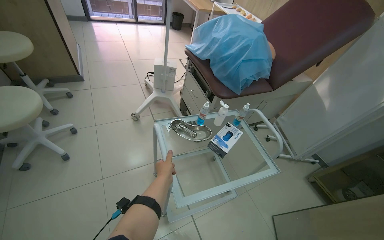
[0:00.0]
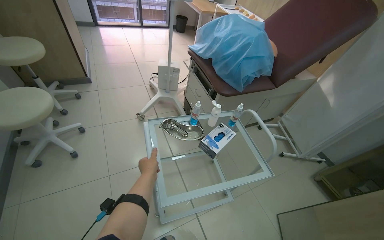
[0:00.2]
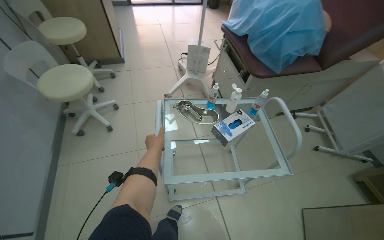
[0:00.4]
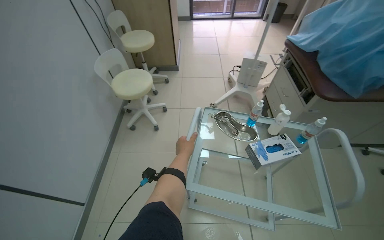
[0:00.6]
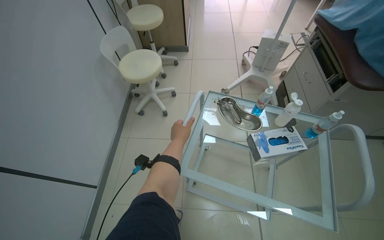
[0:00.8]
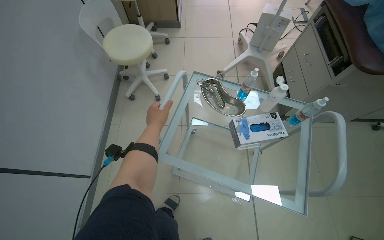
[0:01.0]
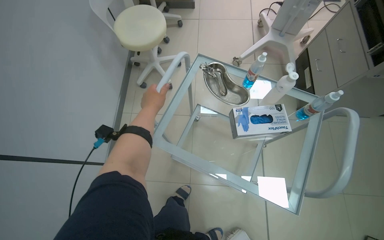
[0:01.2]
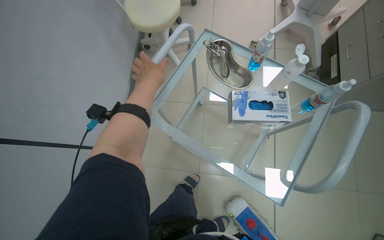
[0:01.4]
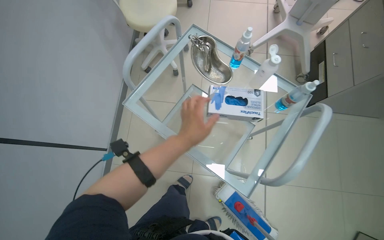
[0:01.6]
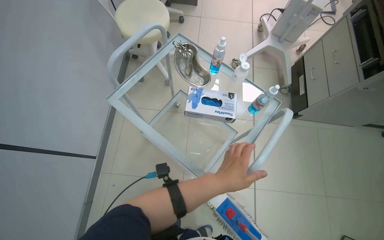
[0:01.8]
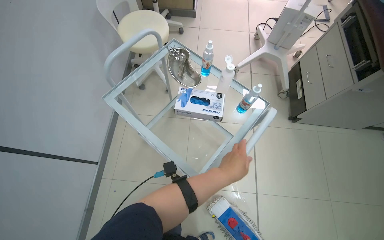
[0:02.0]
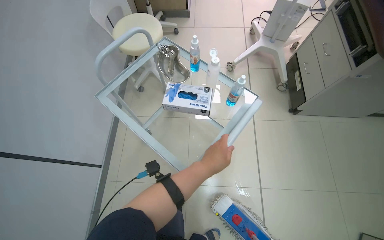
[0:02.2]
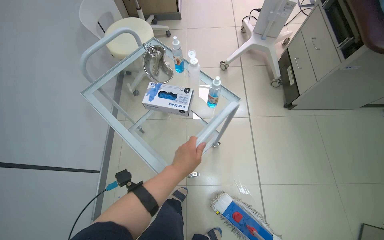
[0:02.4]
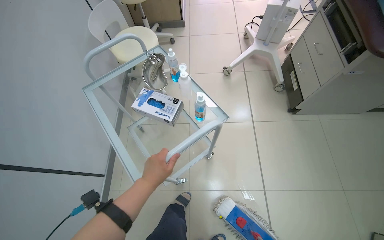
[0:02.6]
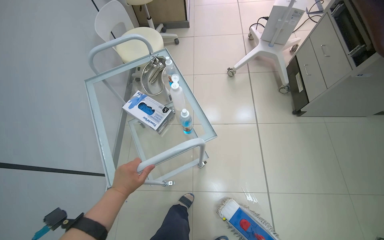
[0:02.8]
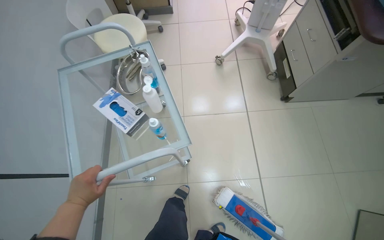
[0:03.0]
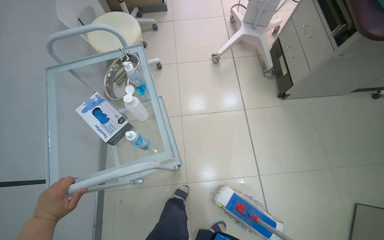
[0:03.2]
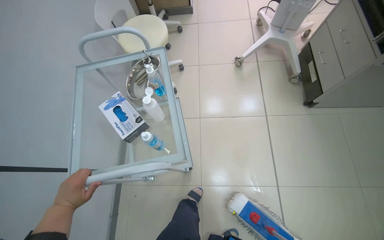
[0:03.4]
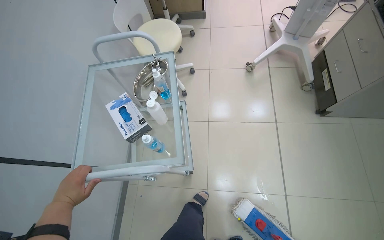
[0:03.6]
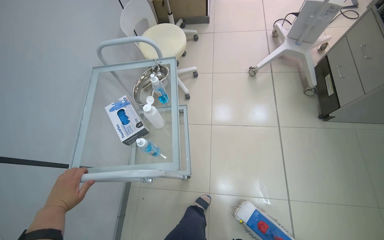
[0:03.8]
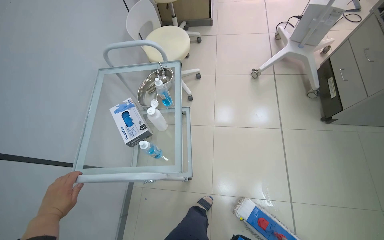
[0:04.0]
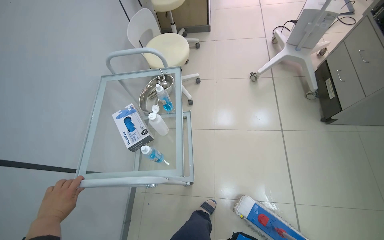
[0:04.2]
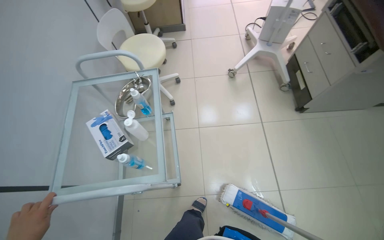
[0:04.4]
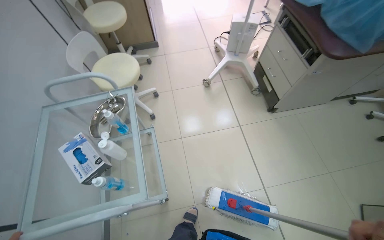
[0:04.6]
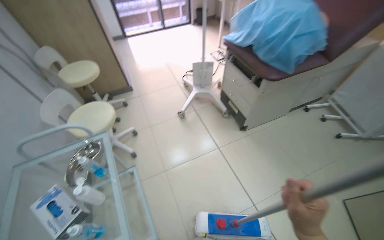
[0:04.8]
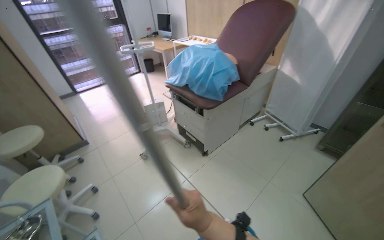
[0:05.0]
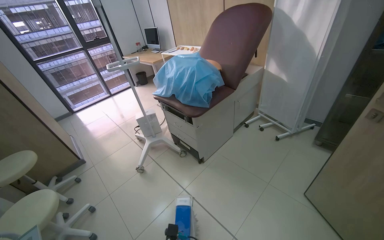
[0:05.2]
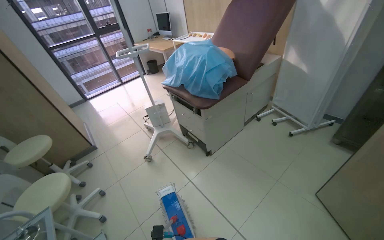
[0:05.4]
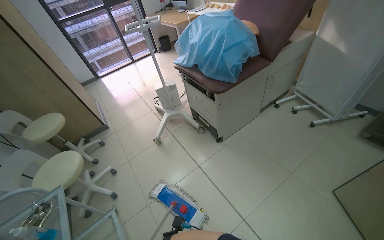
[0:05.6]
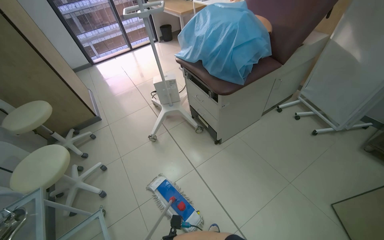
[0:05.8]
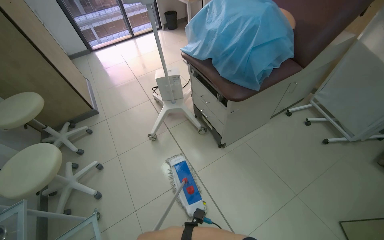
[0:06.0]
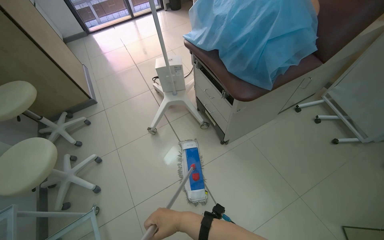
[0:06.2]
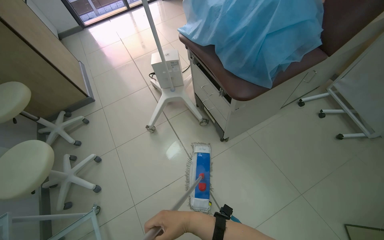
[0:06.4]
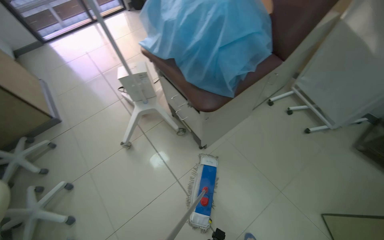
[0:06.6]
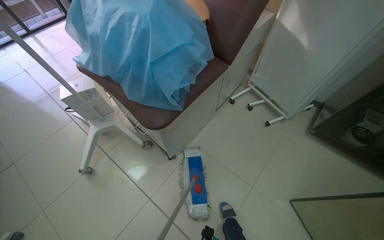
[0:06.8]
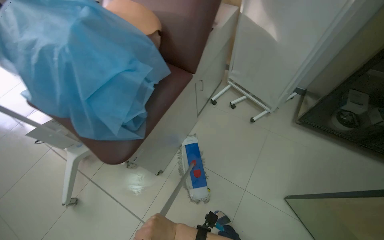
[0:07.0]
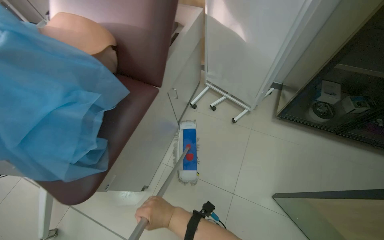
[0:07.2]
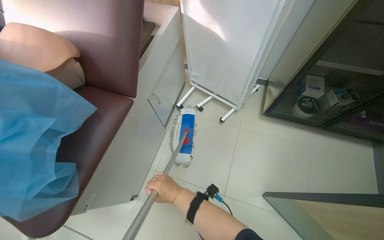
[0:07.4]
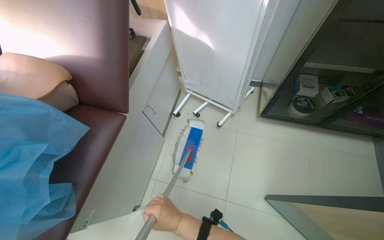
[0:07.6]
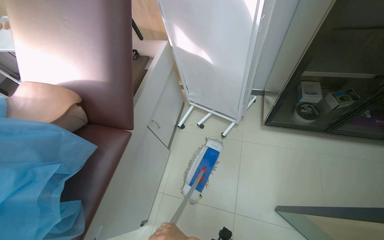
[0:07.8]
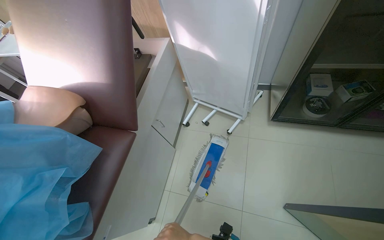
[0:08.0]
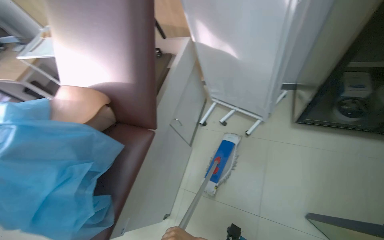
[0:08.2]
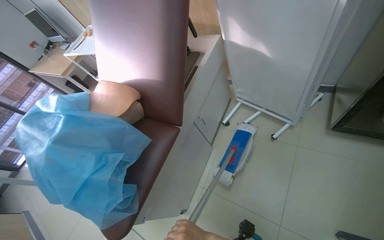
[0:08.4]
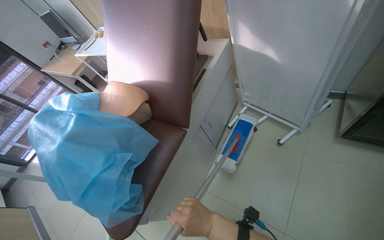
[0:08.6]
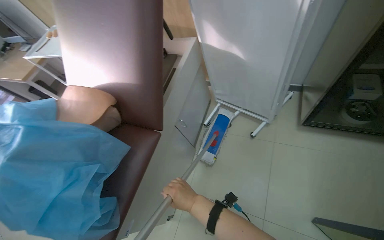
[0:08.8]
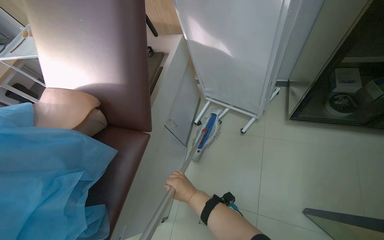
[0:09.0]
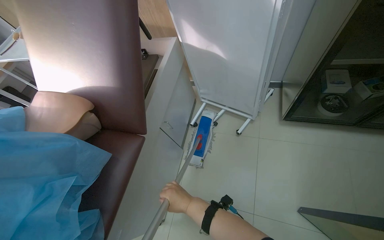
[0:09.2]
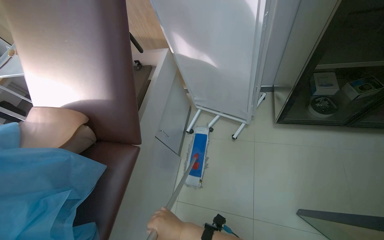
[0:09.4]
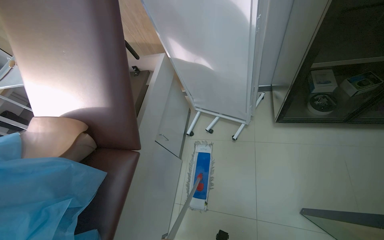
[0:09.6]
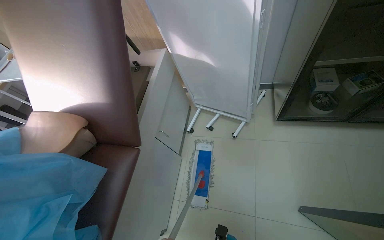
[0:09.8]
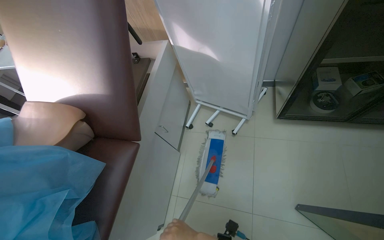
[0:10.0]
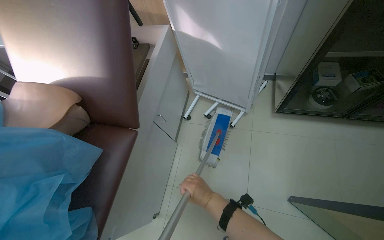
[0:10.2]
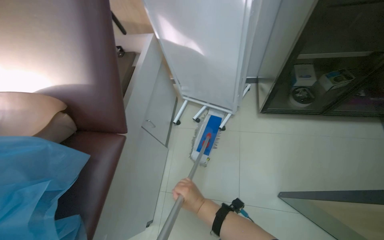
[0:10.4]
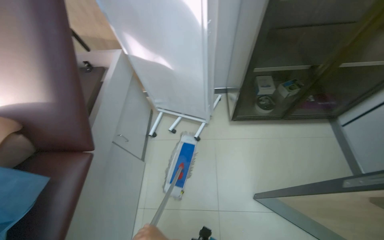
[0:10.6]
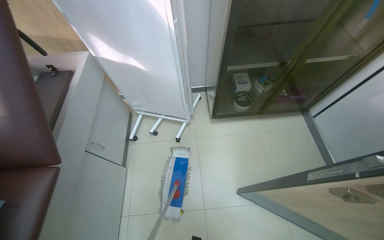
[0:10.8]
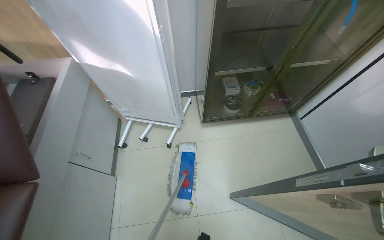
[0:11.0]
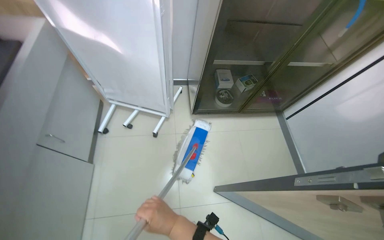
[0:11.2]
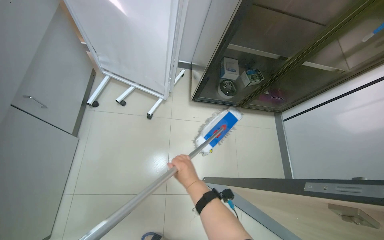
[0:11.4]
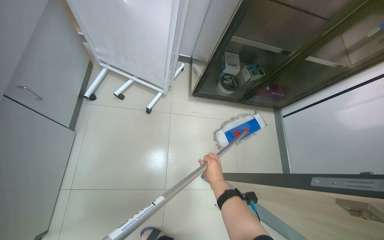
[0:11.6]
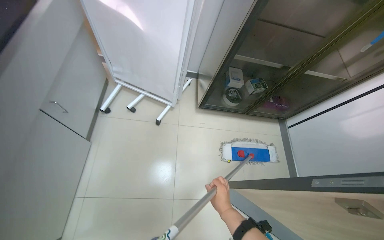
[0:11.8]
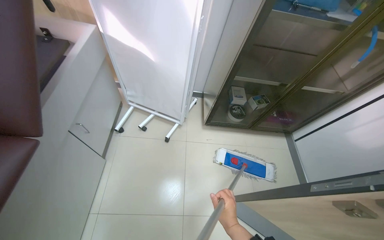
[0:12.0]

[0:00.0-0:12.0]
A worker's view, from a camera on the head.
Job: mopping floor.
The whole recording: Mopping room floor. The worker mops the floor in the room, moving furniture and objects to clean the entire area.
0:00.0 to 0:01.6: The wearer looks about 50 degrees further to the left. The camera pitches downward, by about 25 degrees.
0:01.6 to 0:03.0: The left hand moves down the picture and to the left, approximately 20 cm.
0:04.4 to 0:06.0: The wearer moves roughly 50 cm. The wearer looks roughly 30 degrees further to the right. The view tilts roughly 15 degrees upward.
0:06.0 to 0:07.6: The wearer moves approximately 80 cm. The head turns to the right by some 45 degrees.
0:10.4 to 0:12.0: The view swings approximately 20 degrees to the right.

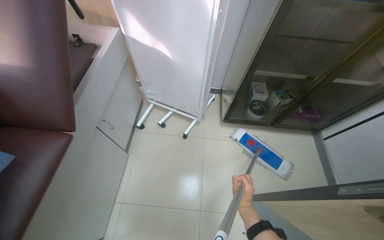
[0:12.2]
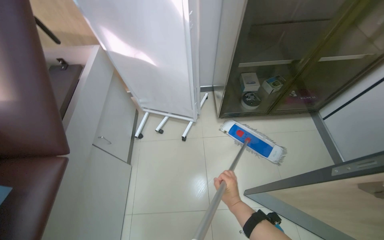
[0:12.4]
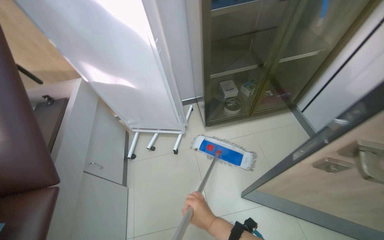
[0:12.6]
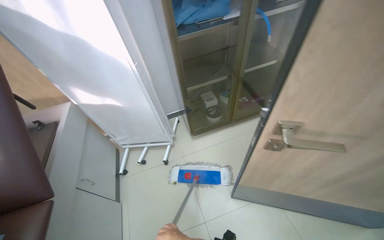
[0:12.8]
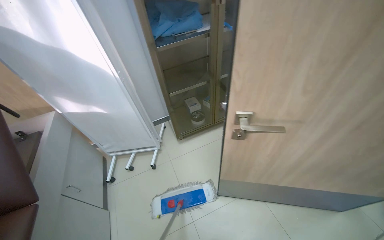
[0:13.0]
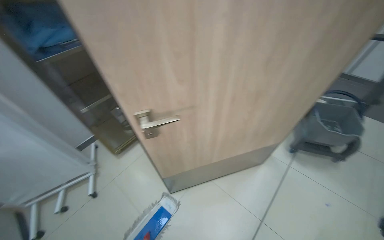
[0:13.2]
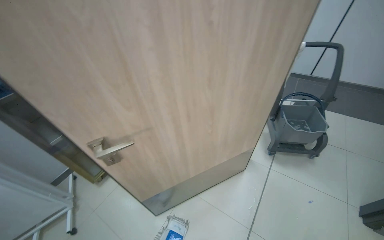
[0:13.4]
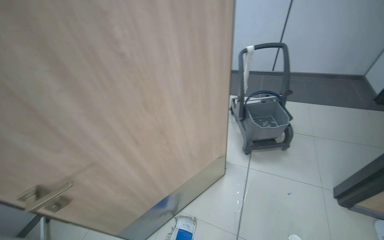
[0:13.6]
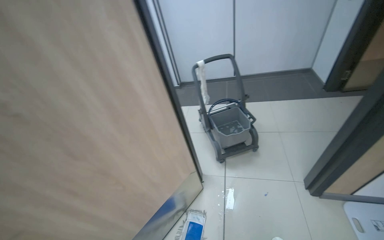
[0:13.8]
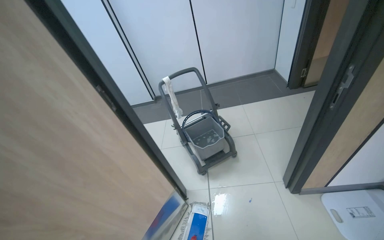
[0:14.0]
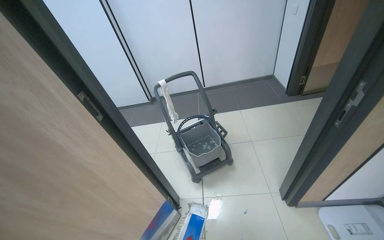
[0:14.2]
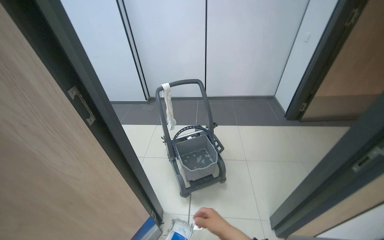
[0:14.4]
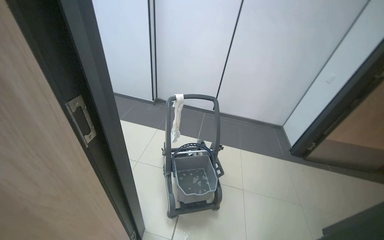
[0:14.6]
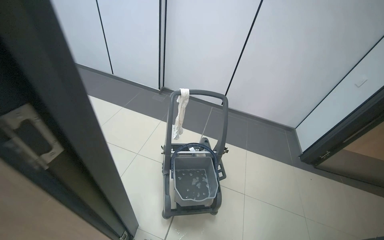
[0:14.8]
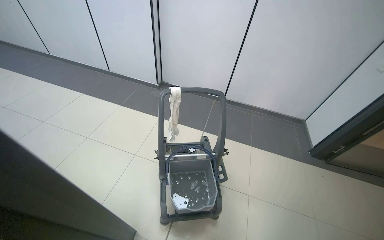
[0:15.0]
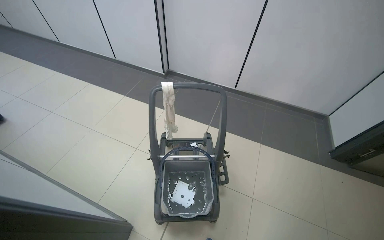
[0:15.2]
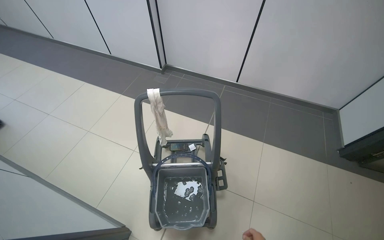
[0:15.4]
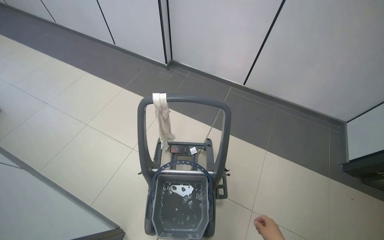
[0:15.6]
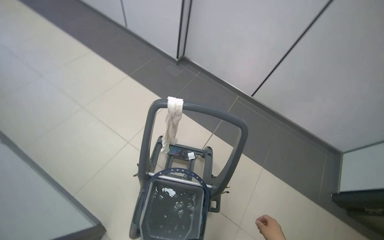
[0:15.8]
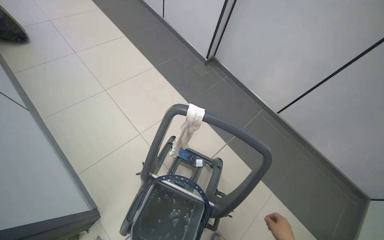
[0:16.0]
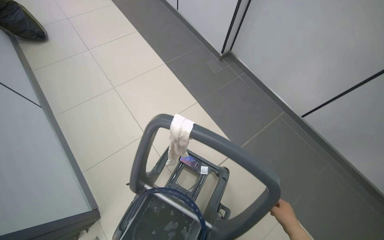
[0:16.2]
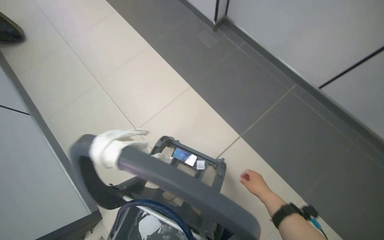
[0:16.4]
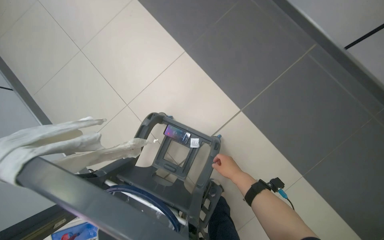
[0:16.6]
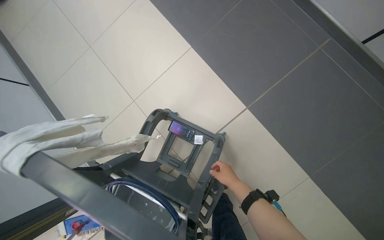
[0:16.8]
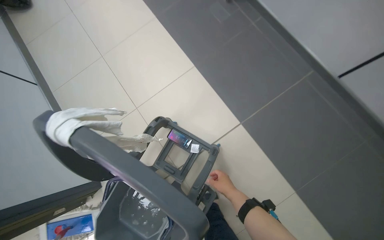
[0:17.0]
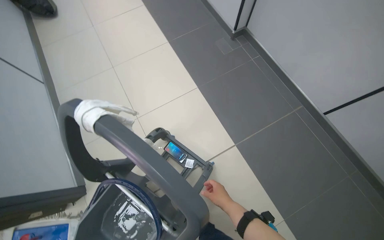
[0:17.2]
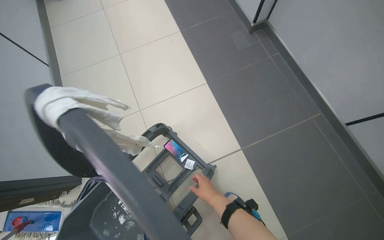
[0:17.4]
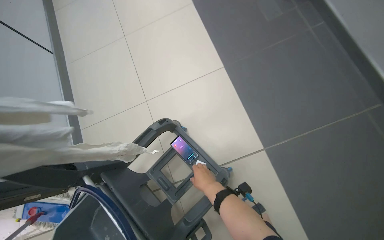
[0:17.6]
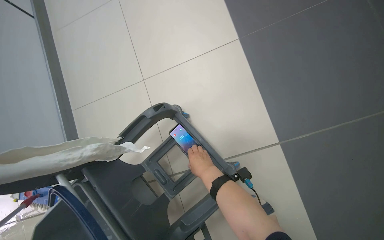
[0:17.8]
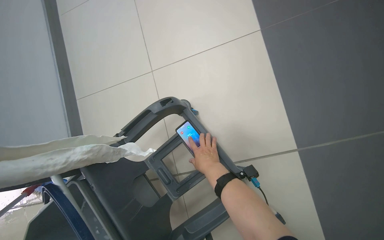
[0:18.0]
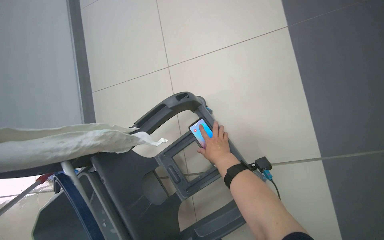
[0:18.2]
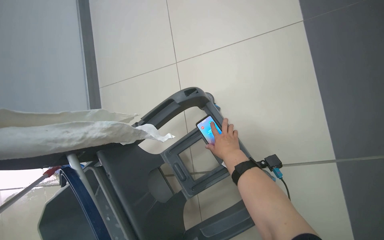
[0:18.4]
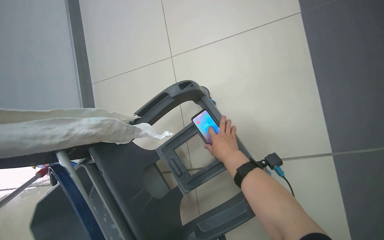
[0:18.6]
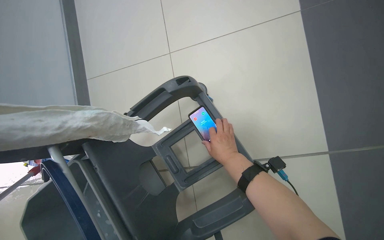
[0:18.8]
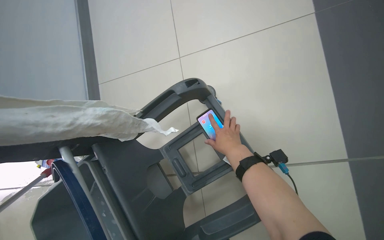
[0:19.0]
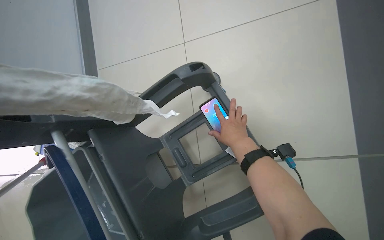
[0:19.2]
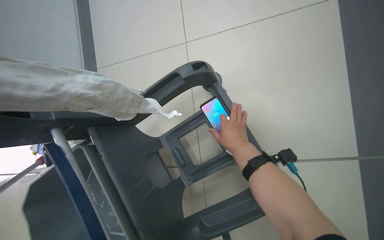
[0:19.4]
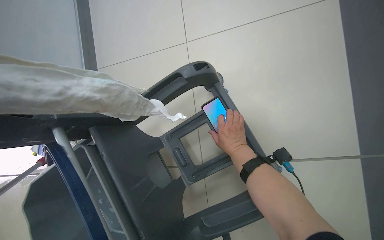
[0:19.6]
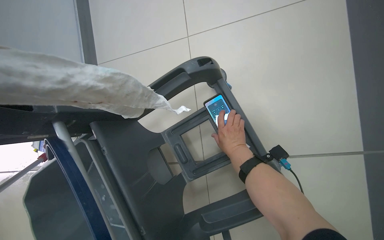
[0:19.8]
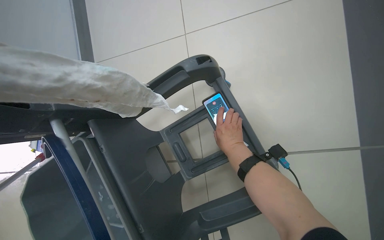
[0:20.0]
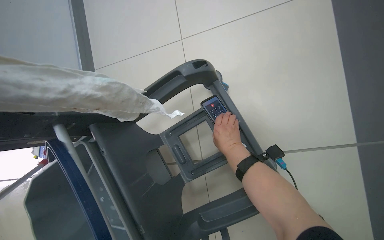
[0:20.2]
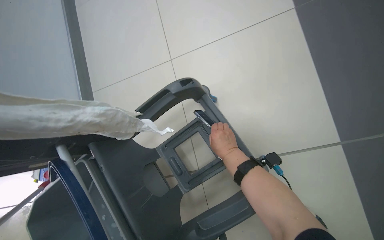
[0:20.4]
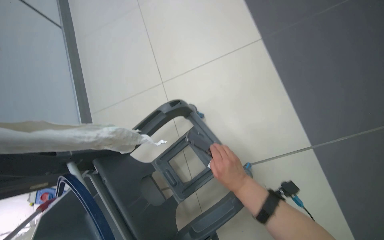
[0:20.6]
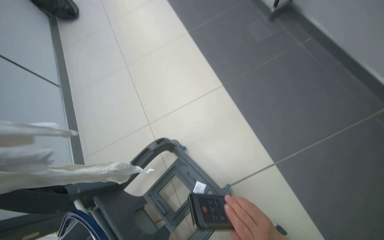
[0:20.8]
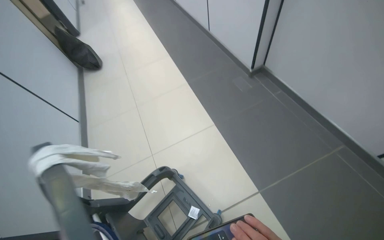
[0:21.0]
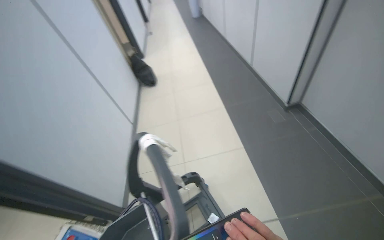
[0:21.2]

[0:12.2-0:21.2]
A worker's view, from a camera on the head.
Job: mopping floor.
The whole recording: Mopping room floor. The worker mops the floor in the room, moving furniture and objects to clean the entire area.
0:12.2 to 0:13.8: The camera is carried some 1 m. The head turns to the right by roughly 85 degrees. The wearer looks about 25 degrees further upward.
0:13.8 to 0:15.2: The head travels roughly 80 cm.
0:15.2 to 0:16.6: The wearer moves approximately 90 cm. The wearer's head swings about 30 degrees to the left. The camera pitches downward, by roughly 30 degrees.
0:16.6 to 0:18.2: The wearer's head swings roughly 35 degrees to the left.
0:18.2 to 0:19.8: The right hand shifts roughly 15 cm farther from the camera.
0:19.8 to 0:21.2: The camera is carried roughly 70 cm. The view tilts approximately 40 degrees upward.
